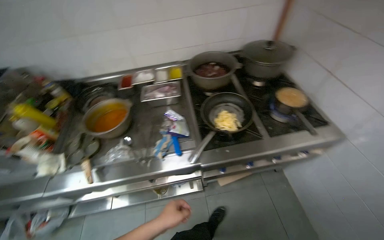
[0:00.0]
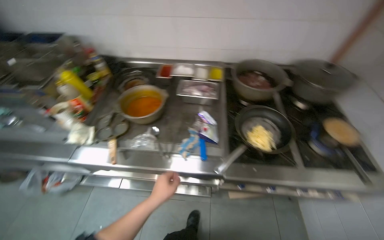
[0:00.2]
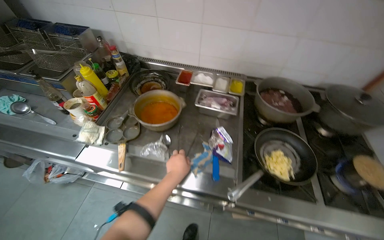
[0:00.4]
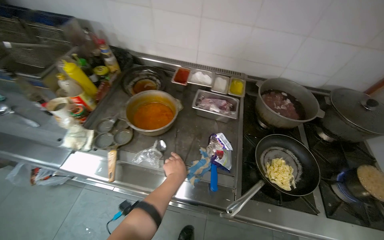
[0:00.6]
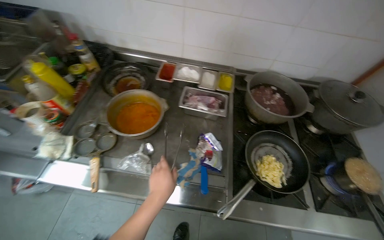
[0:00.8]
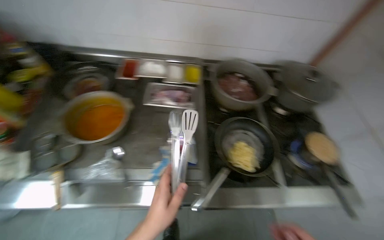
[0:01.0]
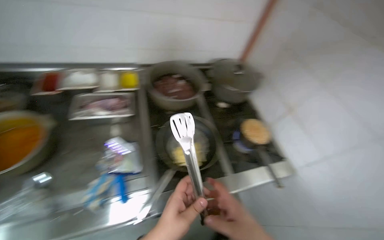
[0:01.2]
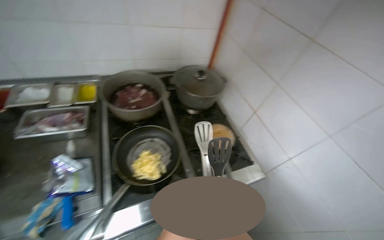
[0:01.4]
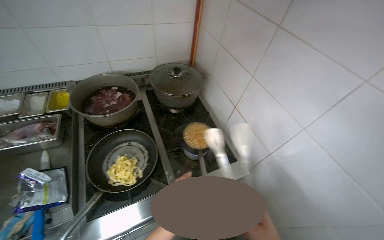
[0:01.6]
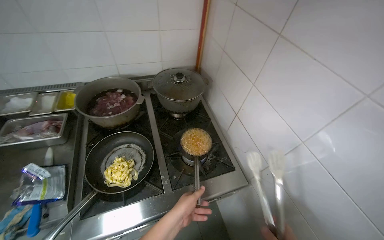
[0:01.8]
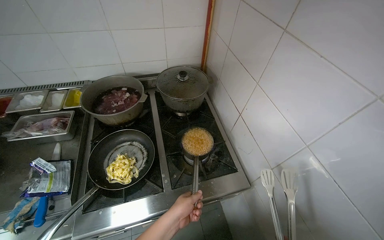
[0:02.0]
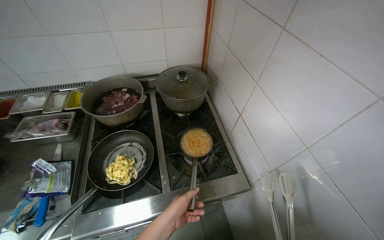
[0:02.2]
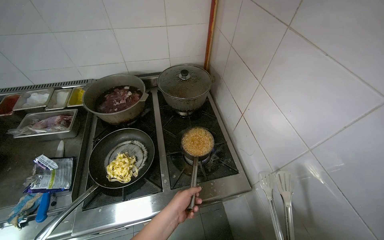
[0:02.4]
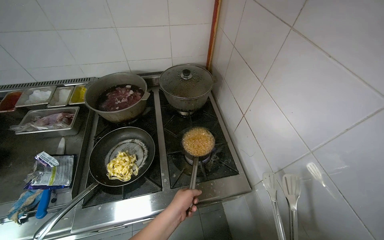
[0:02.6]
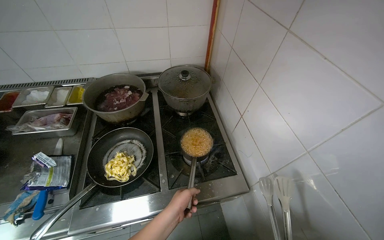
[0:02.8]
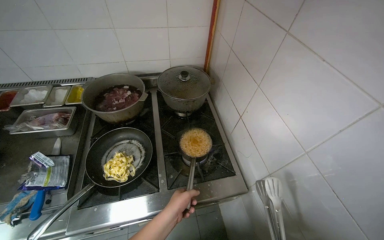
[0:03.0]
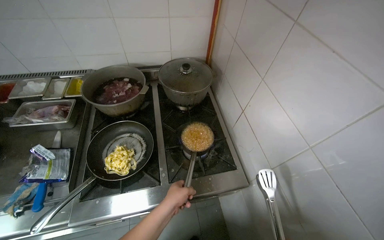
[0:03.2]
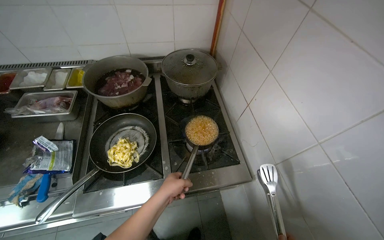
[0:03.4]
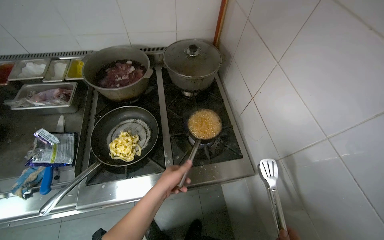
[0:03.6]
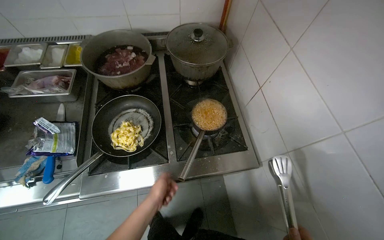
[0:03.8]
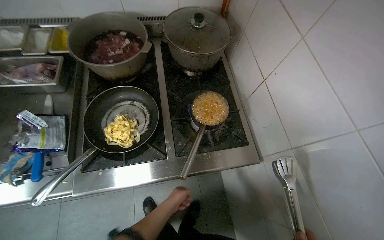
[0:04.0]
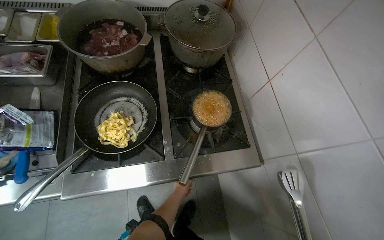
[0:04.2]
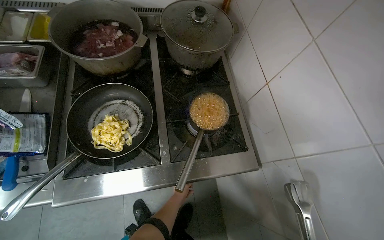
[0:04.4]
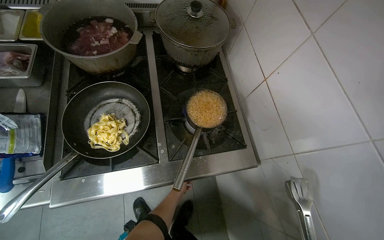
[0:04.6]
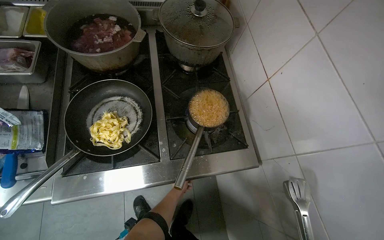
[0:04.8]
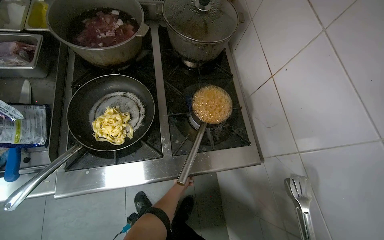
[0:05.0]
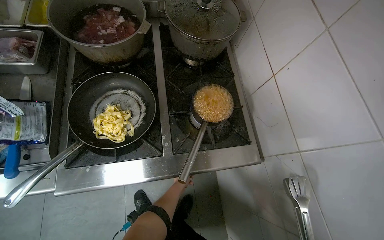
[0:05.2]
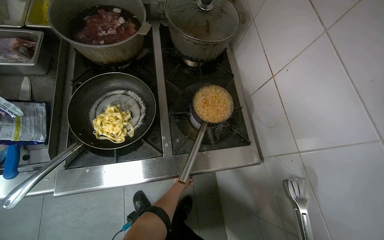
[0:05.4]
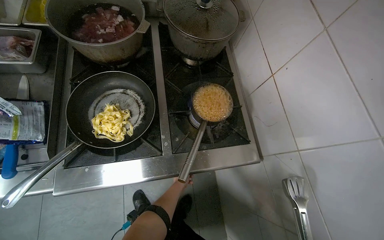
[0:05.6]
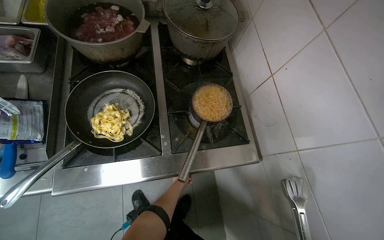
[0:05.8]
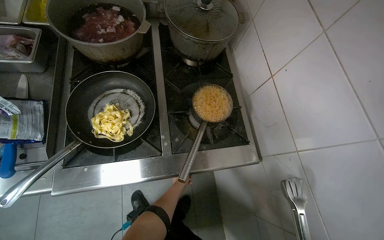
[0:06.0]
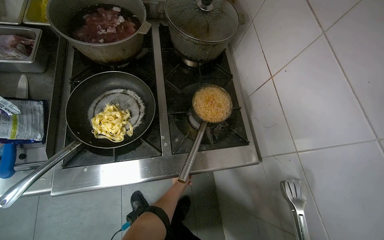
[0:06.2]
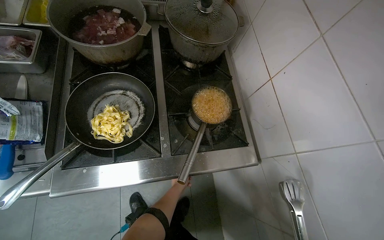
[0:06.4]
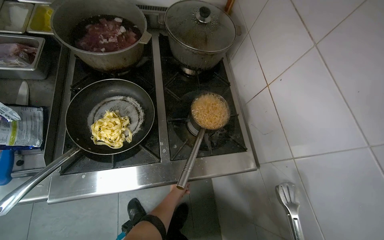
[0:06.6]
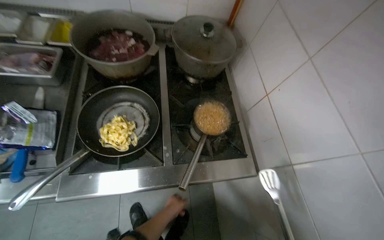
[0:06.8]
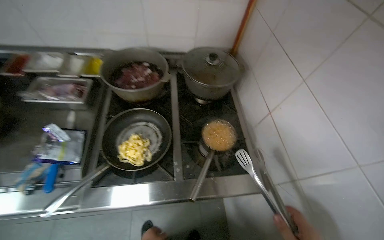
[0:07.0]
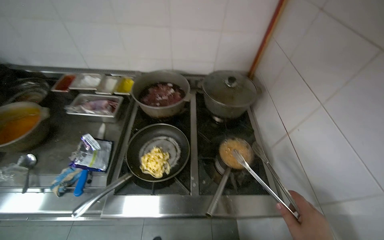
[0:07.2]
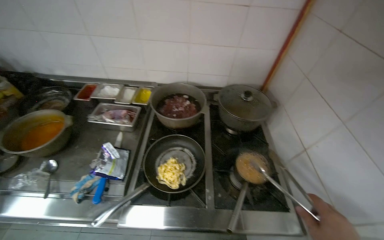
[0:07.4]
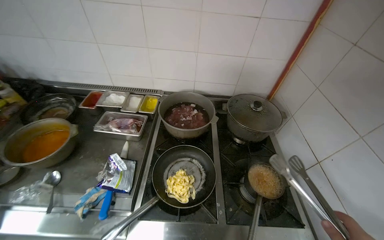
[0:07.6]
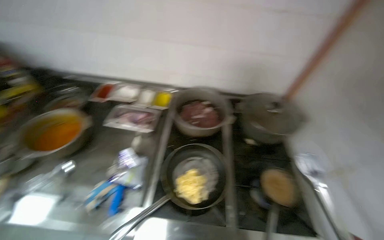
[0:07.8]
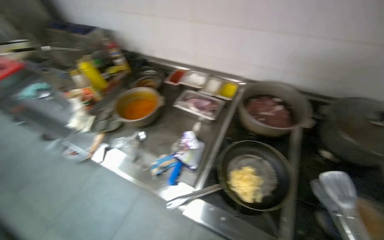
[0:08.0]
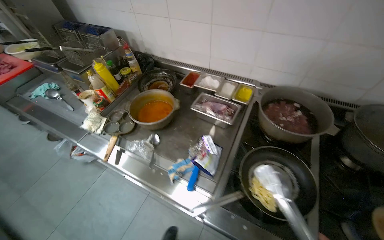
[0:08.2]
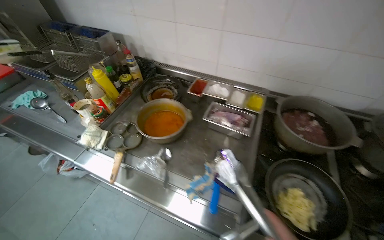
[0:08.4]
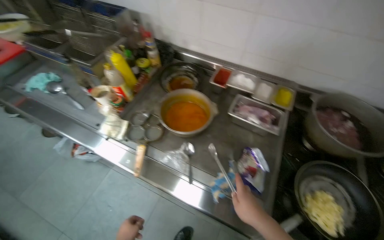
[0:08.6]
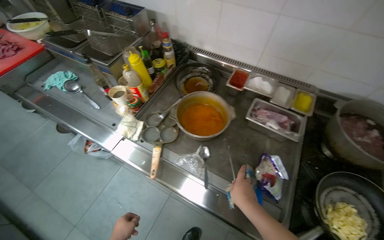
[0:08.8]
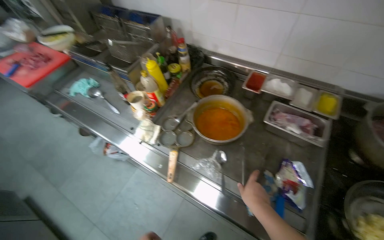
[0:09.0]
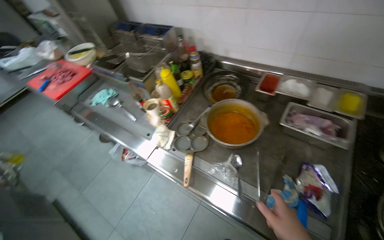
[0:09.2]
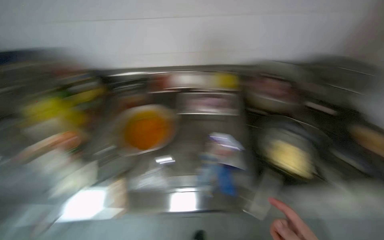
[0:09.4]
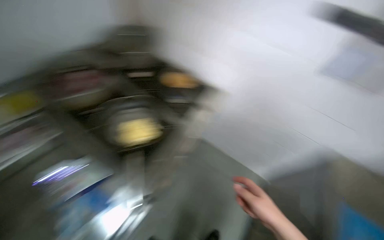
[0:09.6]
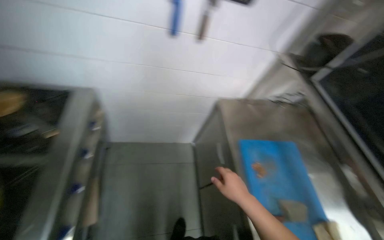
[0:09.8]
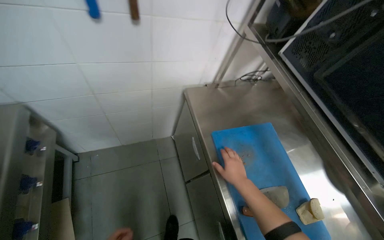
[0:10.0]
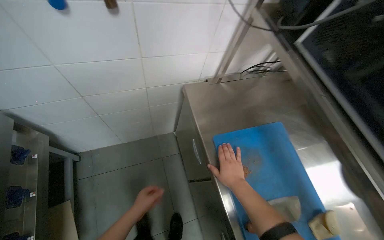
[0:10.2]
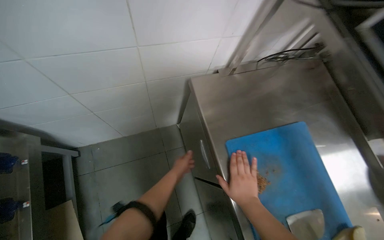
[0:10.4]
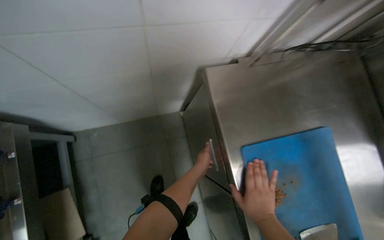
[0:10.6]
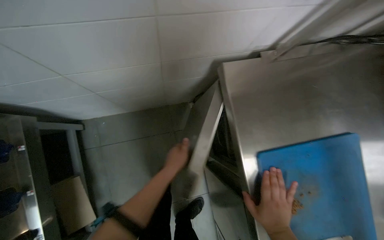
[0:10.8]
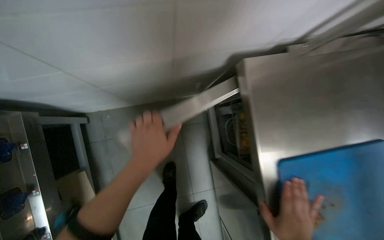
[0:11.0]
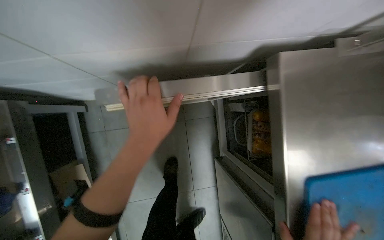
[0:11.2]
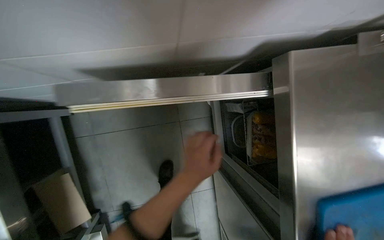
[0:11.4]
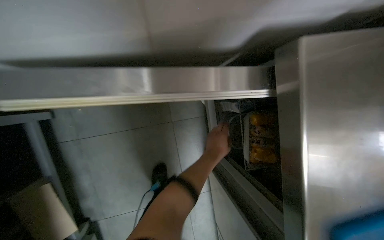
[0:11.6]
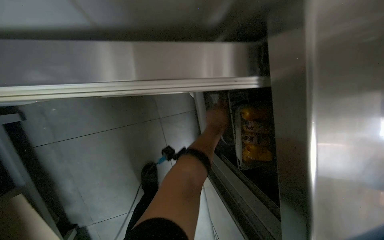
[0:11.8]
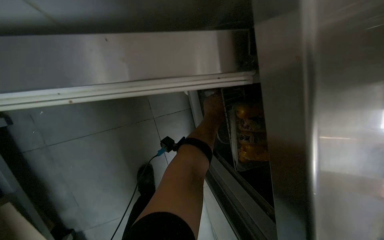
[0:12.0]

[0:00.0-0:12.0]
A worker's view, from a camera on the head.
Job: cooking food.
The whole recording: Cooking ingredients in pan. The worker retrieves ingredients, adds them to a frying pan on the stove, and stirs them while cooking.
0:00.0 to 0:01.6: The head travels some 40 cm. The camera is aimed roughly 15 degrees further to the right.
0:01.6 to 0:03.0: The left hand goes some 15 cm farther from the camera.
0:03.0 to 0:04.4: The wearer looks roughly 15 degrees further downward. The left hand is displaced farther from the camera and down the picture by approximately 30 cm.
0:06.0 to 0:07.6: The view tips upward by about 25 degrees.
0:07.6 to 0:09.0: The camera is carried to the left, about 60 cm. The head turns to the left by roughly 30 degrees.
0:09.0 to 0:10.4: The camera is carried roughly 1 m. The wearer's head swings about 135 degrees to the right. The view tips downward by approximately 25 degrees.
0:10.4 to 0:12.0: The wearer moves roughly 60 cm. The wearer looks some 25 degrees further downward.

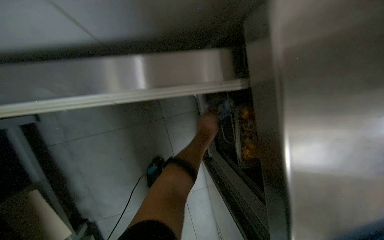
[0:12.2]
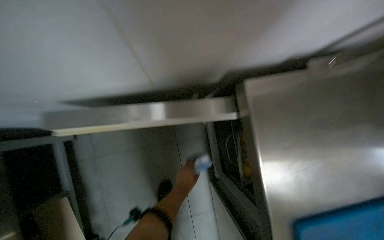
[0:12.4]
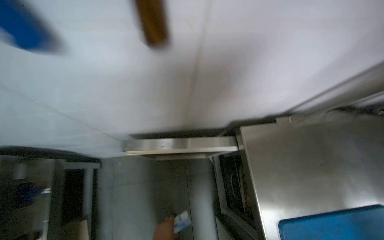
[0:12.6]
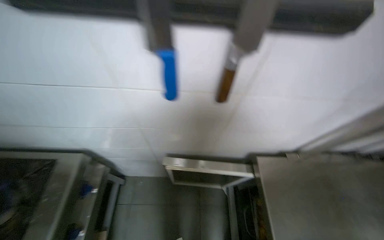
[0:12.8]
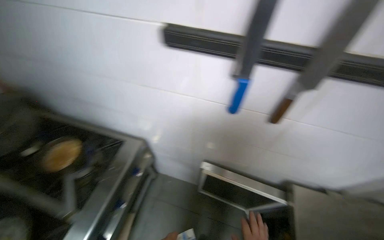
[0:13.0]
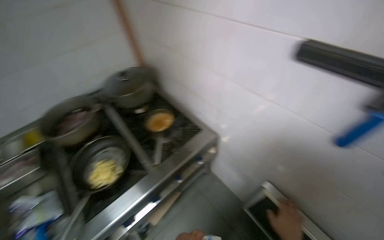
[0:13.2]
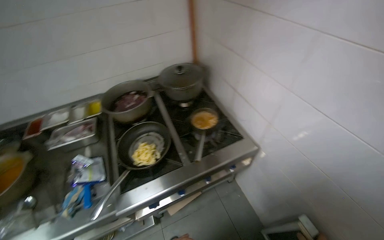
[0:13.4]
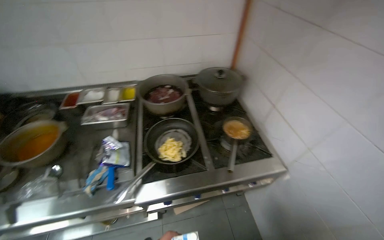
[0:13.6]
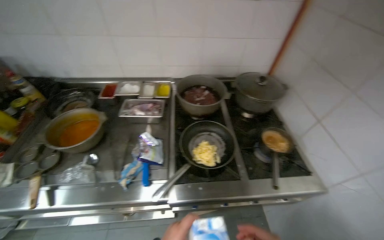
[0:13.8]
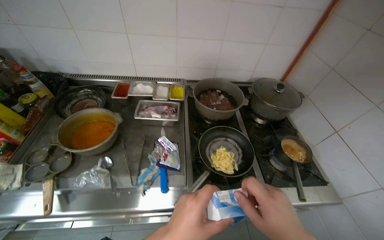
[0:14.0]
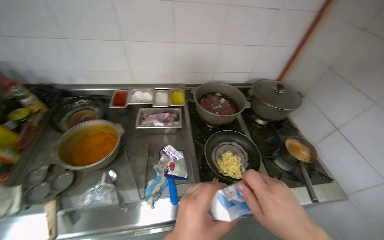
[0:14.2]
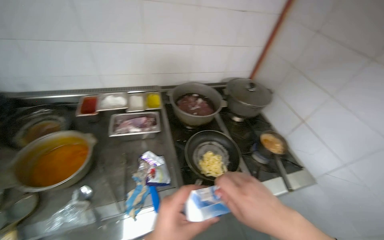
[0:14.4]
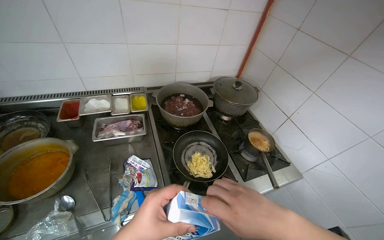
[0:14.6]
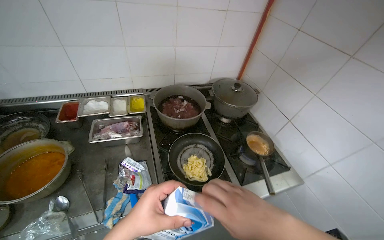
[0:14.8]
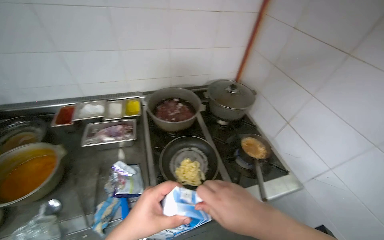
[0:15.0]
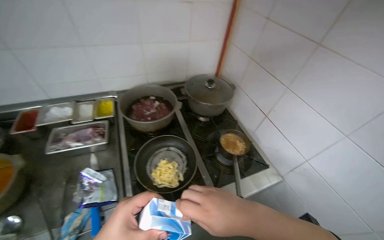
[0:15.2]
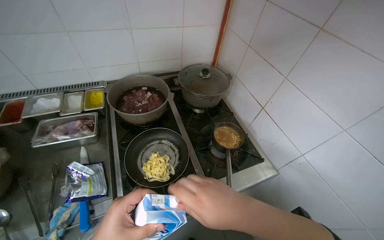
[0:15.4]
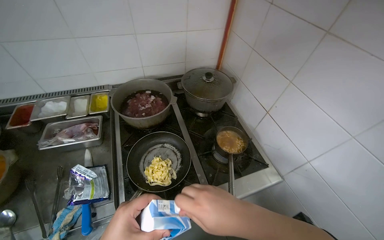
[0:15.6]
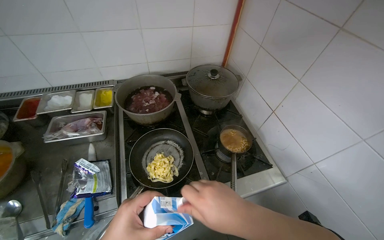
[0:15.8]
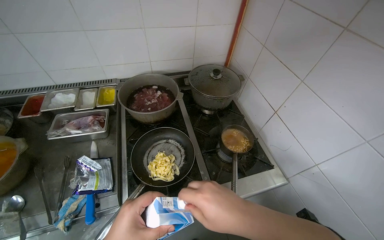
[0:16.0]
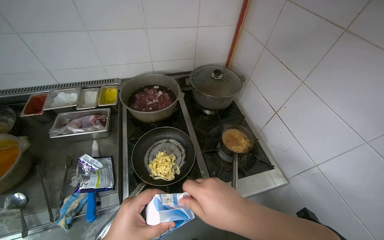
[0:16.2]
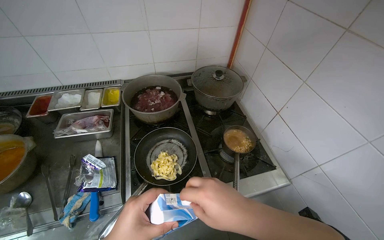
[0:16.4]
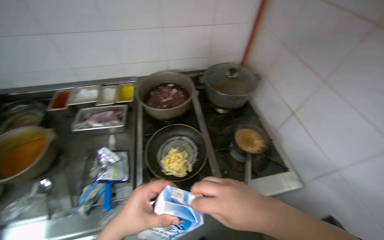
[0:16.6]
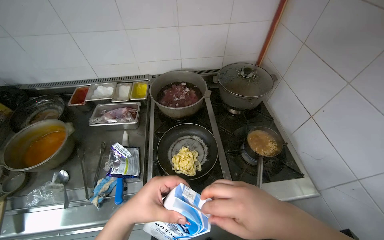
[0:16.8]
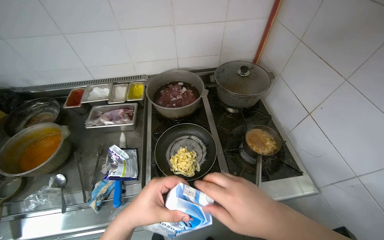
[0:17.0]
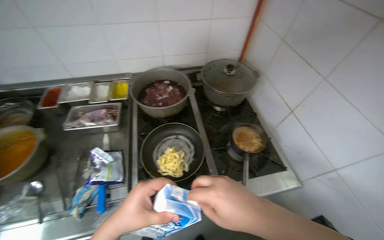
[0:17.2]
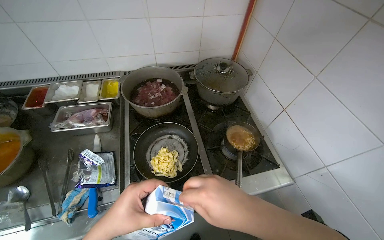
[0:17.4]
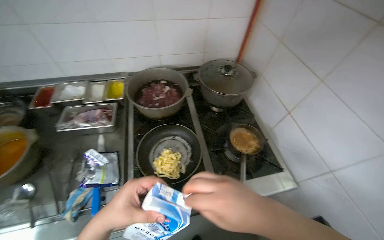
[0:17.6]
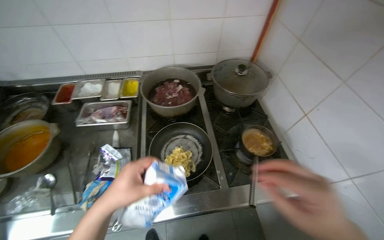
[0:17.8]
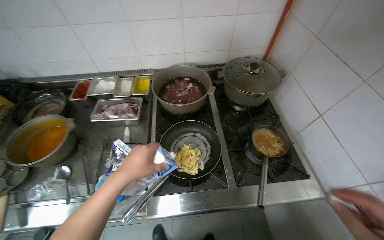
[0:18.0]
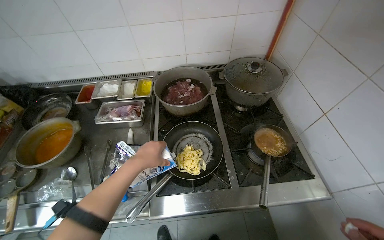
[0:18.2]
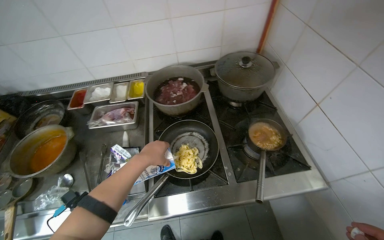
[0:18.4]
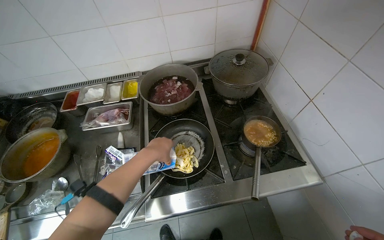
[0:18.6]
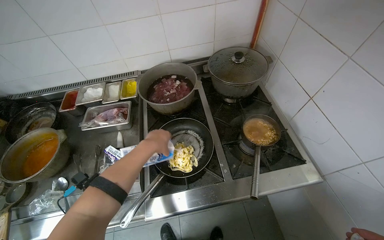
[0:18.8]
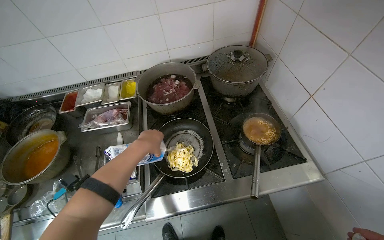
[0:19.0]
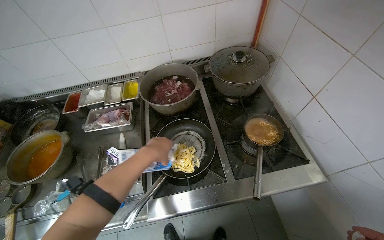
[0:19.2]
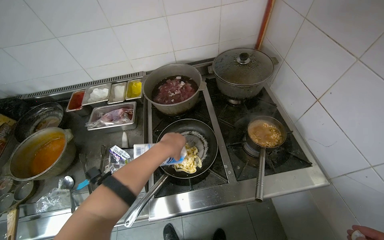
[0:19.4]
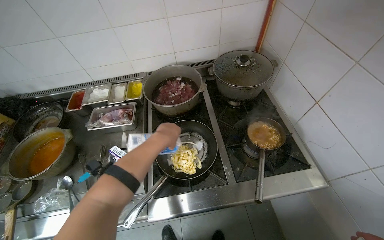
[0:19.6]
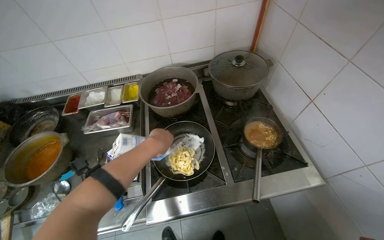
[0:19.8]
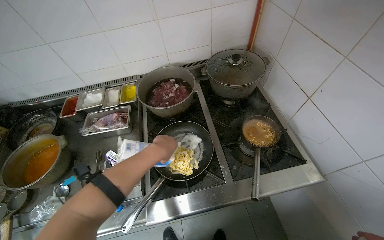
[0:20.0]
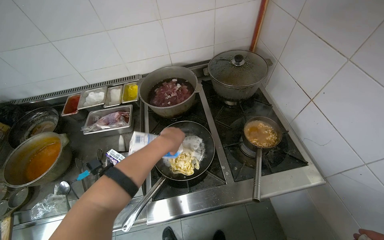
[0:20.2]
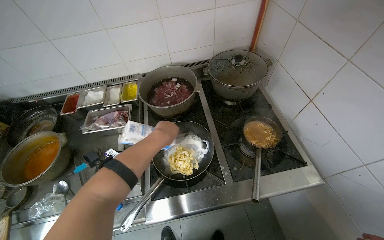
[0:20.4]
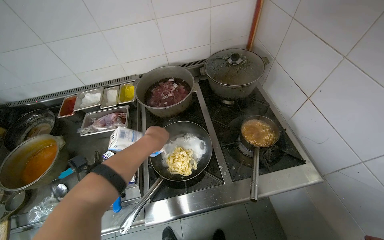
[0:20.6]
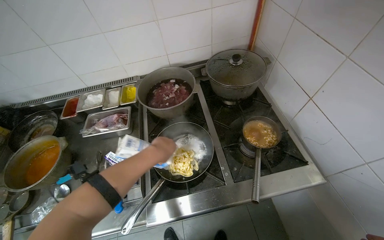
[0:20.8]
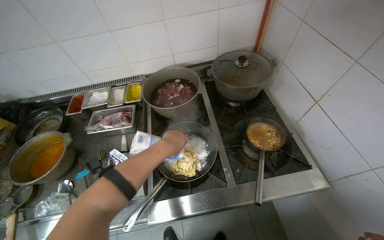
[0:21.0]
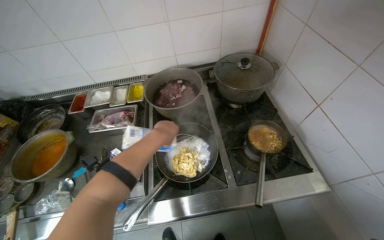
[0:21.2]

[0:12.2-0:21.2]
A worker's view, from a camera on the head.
Job: cooking food.
The whole recording: Cooking ingredients in pan. The worker retrieves ingredients, adds them to a frying pan on the stove, and stirs them while cooking.
0:12.2 to 0:13.8: The camera is carried about 90 cm. The head rotates approximately 100 degrees to the left. The view tips upward by roughly 40 degrees.
0:13.8 to 0:15.2: The head turns to the right by some 20 degrees.
0:16.6 to 0:18.2: The left hand travels farther from the camera and up the picture by about 15 cm.
